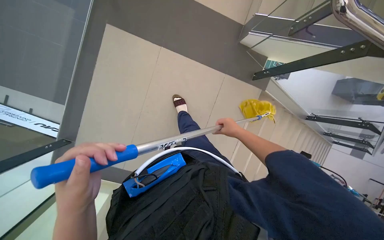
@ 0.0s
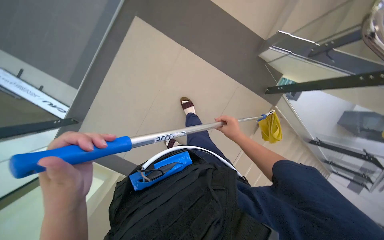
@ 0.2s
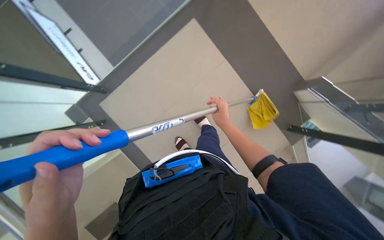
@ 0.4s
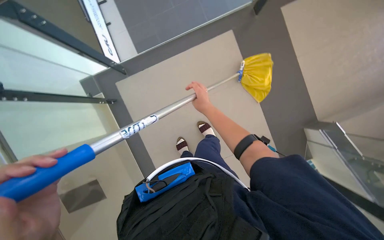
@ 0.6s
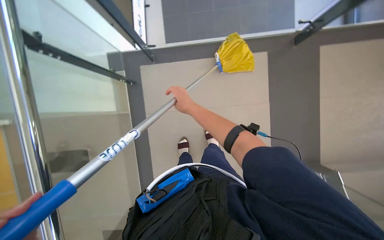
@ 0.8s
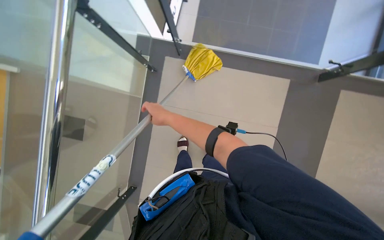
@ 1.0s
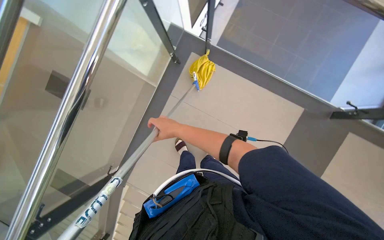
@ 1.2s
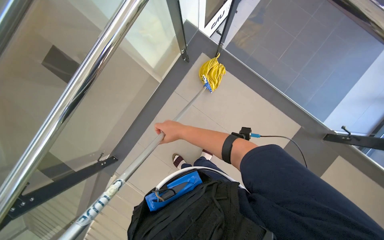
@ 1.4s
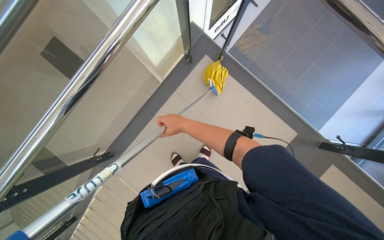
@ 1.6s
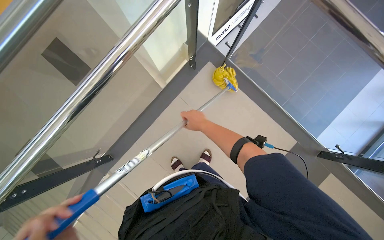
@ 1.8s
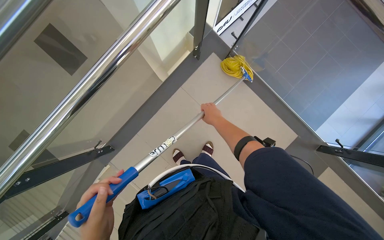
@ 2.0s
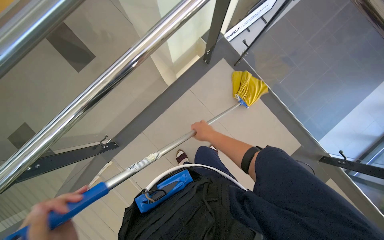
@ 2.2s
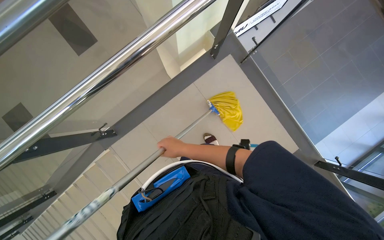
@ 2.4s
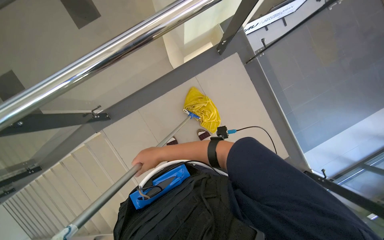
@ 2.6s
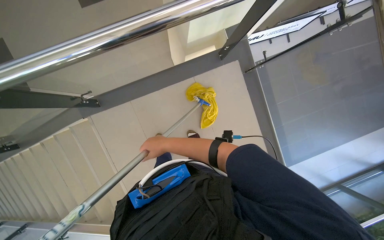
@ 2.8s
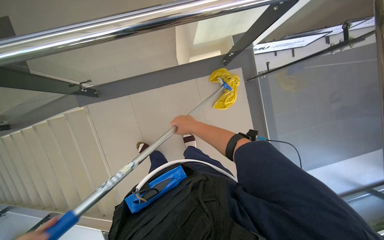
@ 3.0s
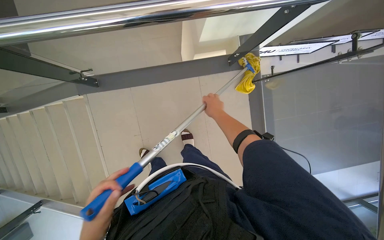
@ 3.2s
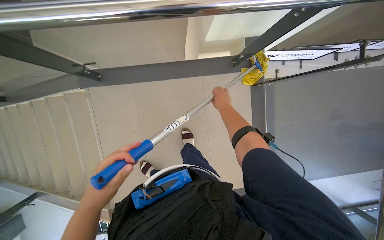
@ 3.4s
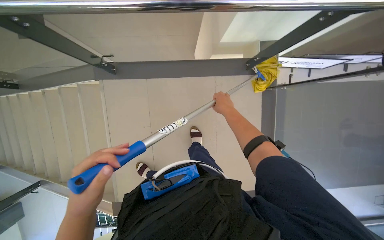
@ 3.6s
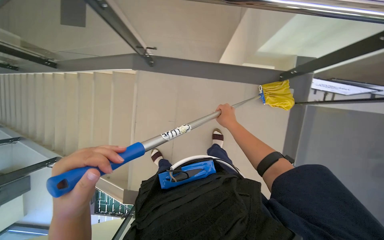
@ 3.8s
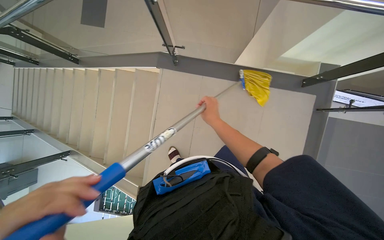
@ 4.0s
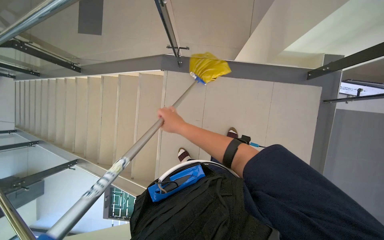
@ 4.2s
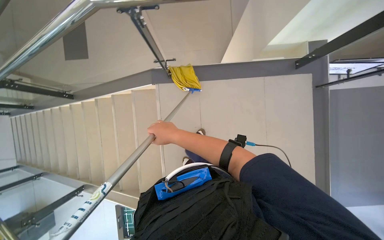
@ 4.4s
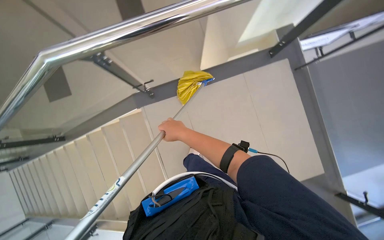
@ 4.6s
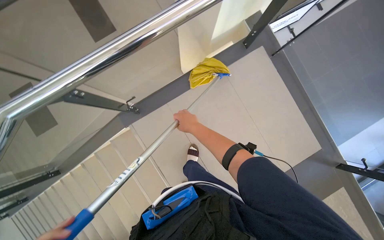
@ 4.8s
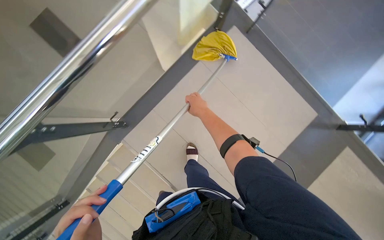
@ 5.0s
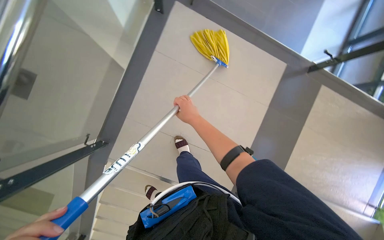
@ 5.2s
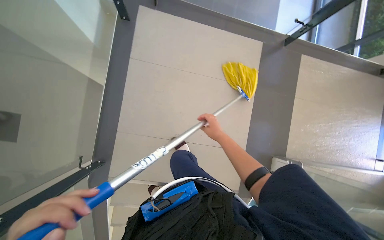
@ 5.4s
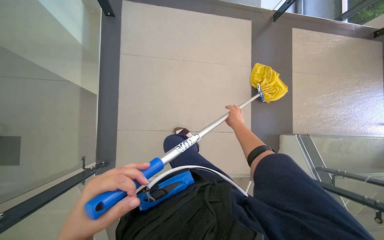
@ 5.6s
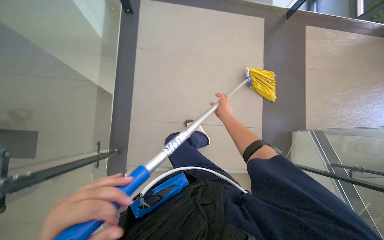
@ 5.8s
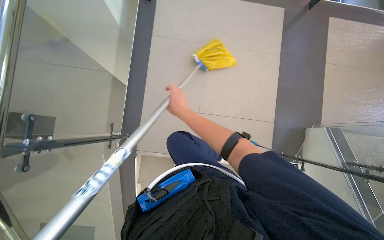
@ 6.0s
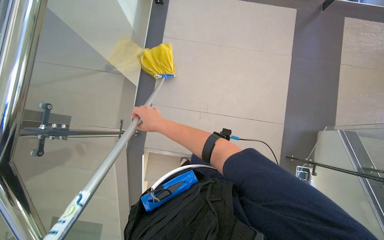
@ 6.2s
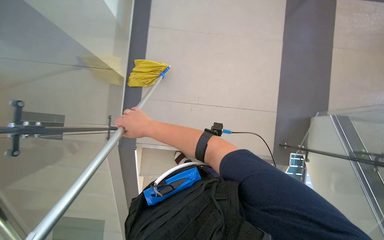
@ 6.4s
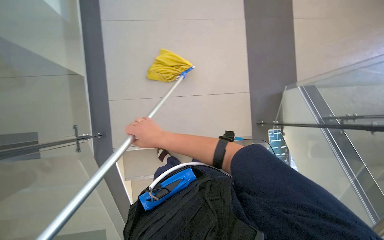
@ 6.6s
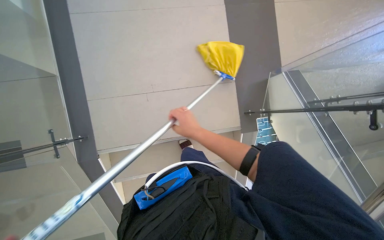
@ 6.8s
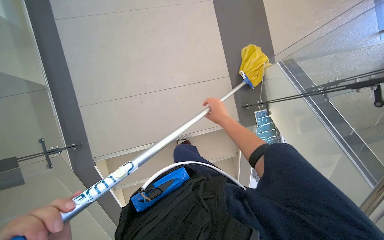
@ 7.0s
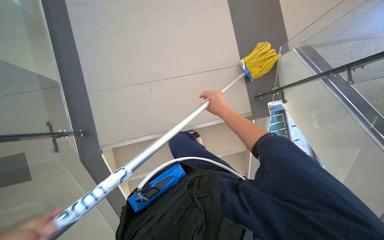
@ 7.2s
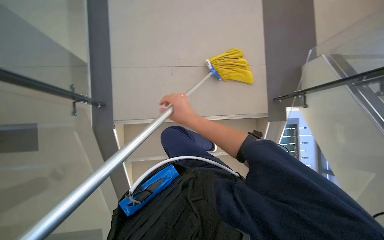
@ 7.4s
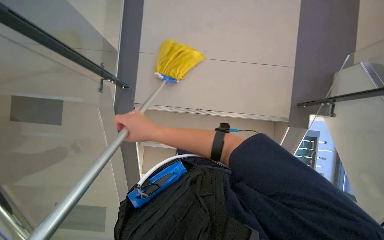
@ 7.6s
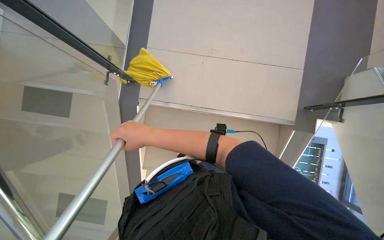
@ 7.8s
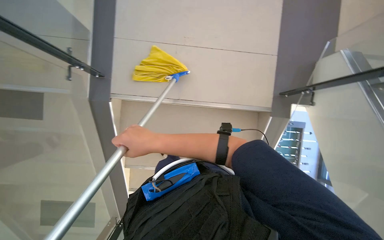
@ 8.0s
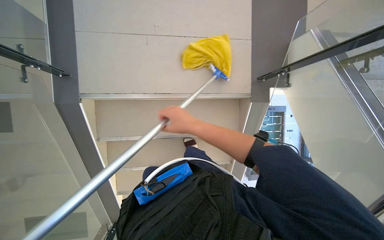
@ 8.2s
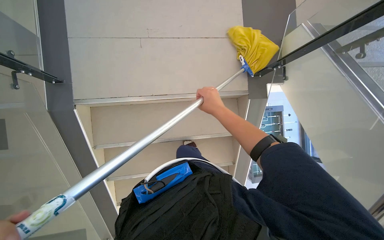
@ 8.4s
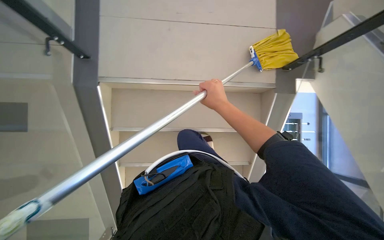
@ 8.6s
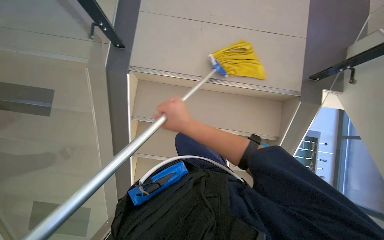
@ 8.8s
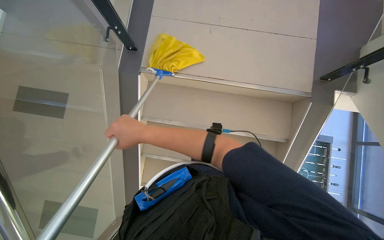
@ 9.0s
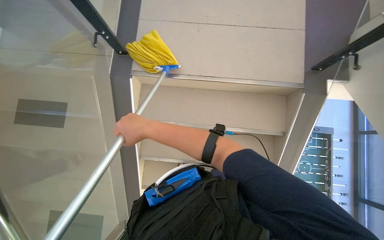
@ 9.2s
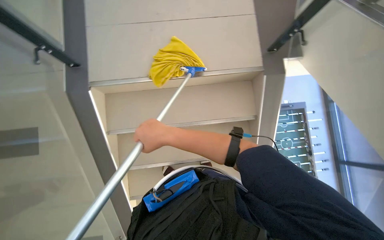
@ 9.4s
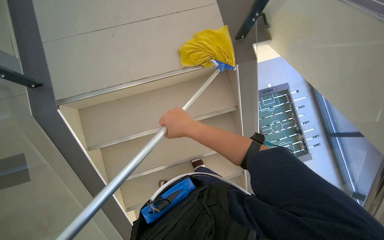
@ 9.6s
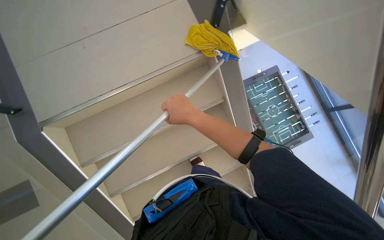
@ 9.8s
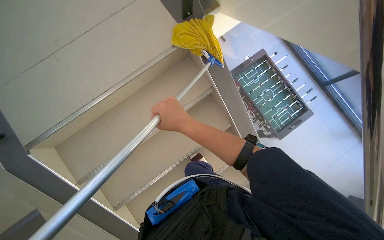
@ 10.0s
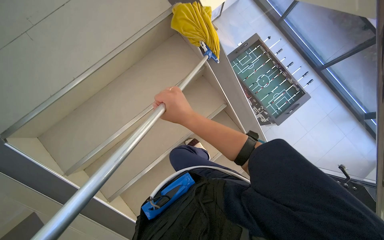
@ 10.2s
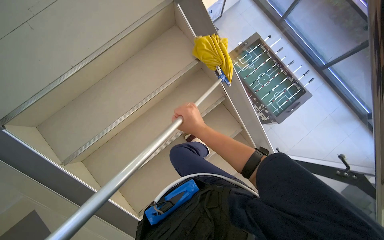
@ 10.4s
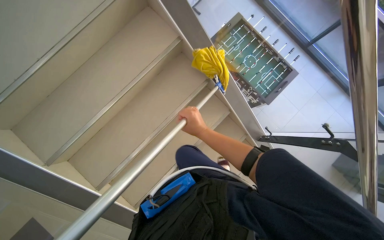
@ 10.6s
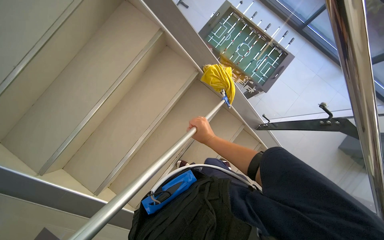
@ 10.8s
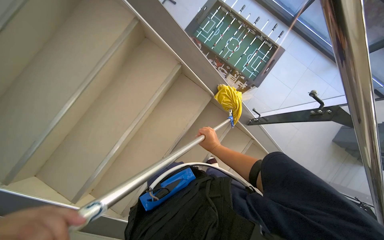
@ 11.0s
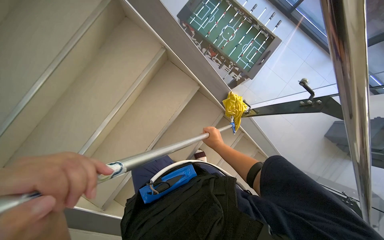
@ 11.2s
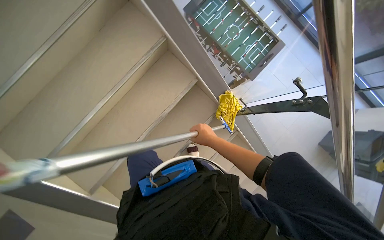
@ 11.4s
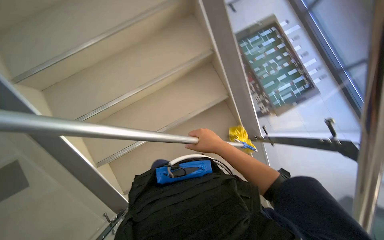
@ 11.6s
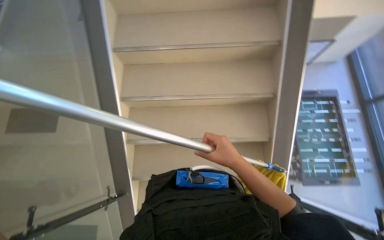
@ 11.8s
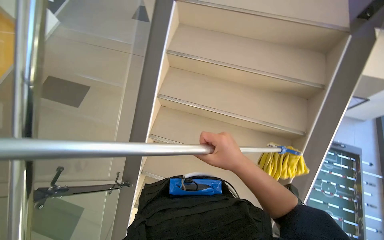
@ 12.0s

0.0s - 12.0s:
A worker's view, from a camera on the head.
Job: mopping floor.
The whole recording: Mopping tiled floor. The worker mops the tiled floor with a long-handled mop.
0.0s - 1.6s: The scene rotates clockwise by about 110 degrees.
1.6s - 3.0s: The scene turns some 35 degrees clockwise in the picture.
3.0s - 4.4s: The camera is carried to the left, about 50 cm.
4.4s - 6.0s: The scene turns roughly 50 degrees counterclockwise in the picture.
6.0s - 7.6s: The right hand moves left and right over approximately 25 cm, changing direction 2 times.
7.6s - 9.0s: The right hand goes to the right and returns, about 20 cm each way.
9.0s - 10.4s: Everything in view rotates some 50 degrees counterclockwise.
10.4s - 12.0s: The head travels some 50 cm. The wearer's head swings about 55 degrees to the left. The view tilts roughly 15 degrees upward.

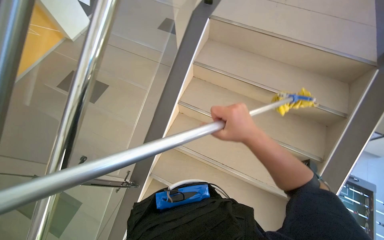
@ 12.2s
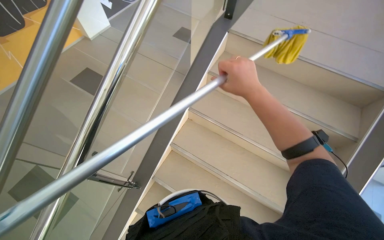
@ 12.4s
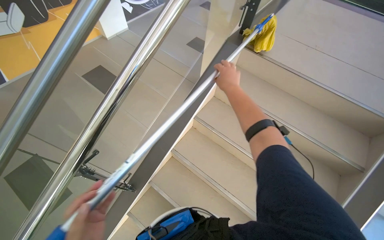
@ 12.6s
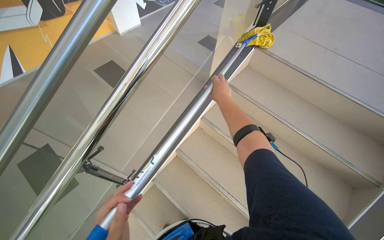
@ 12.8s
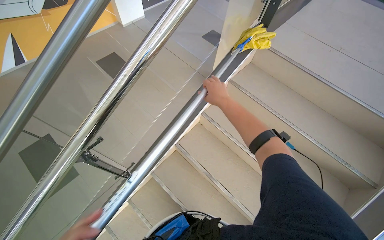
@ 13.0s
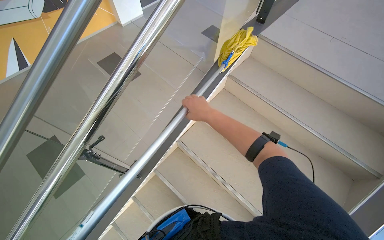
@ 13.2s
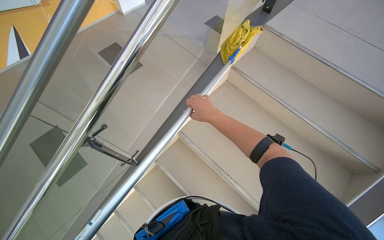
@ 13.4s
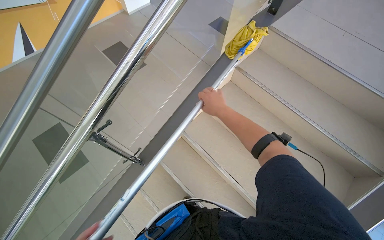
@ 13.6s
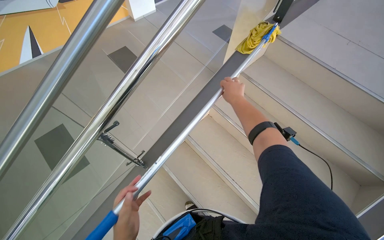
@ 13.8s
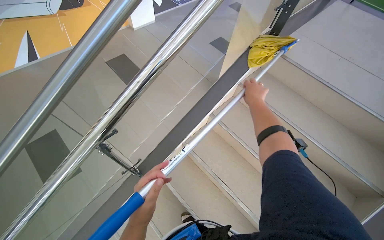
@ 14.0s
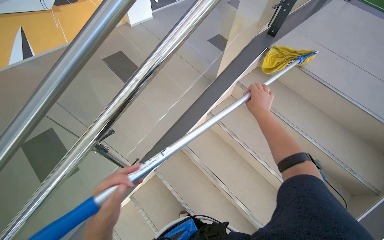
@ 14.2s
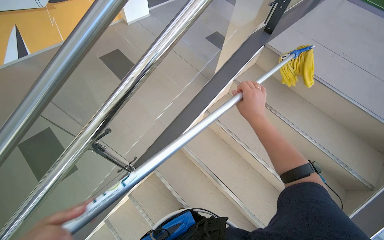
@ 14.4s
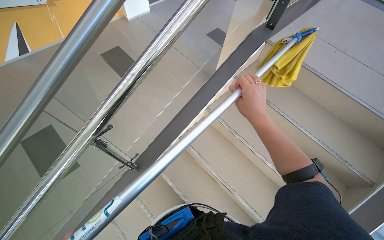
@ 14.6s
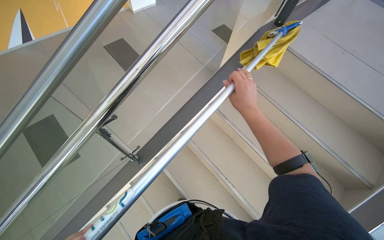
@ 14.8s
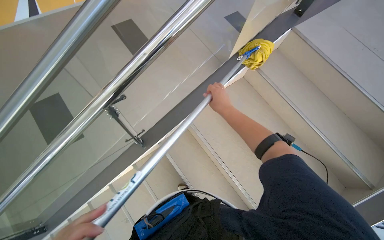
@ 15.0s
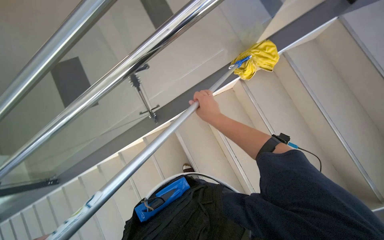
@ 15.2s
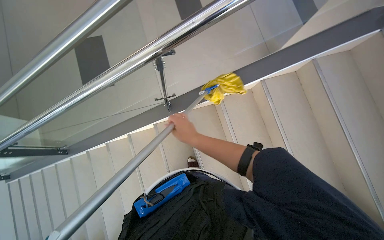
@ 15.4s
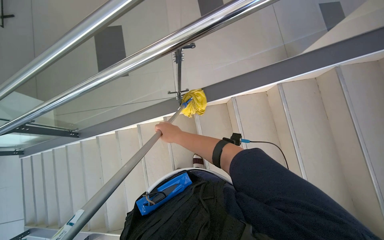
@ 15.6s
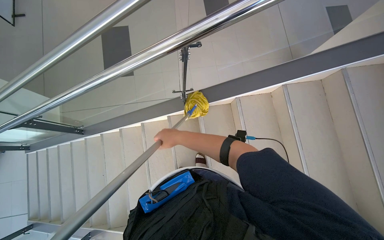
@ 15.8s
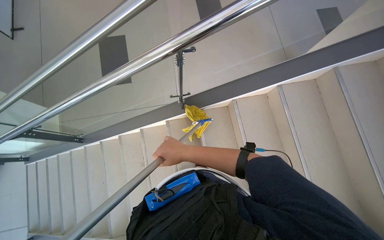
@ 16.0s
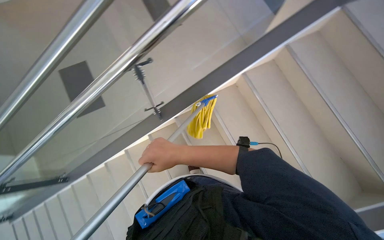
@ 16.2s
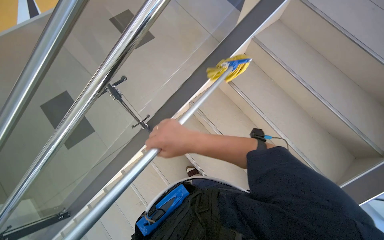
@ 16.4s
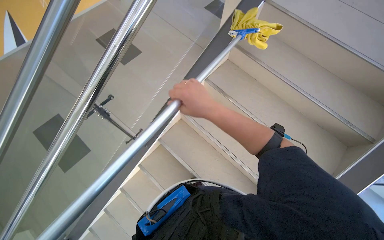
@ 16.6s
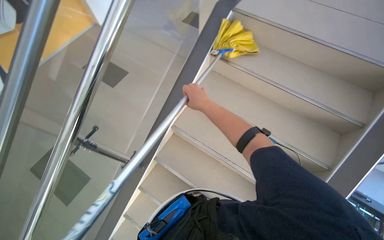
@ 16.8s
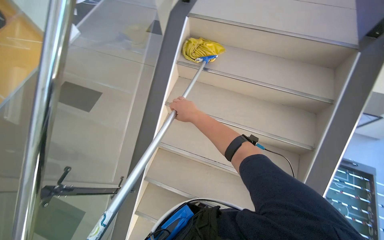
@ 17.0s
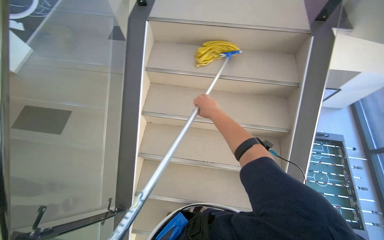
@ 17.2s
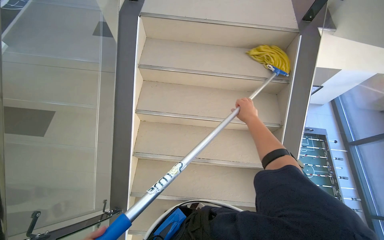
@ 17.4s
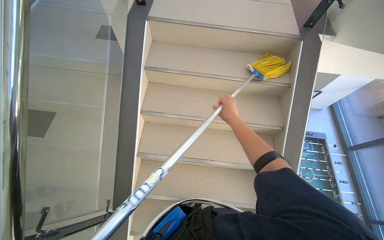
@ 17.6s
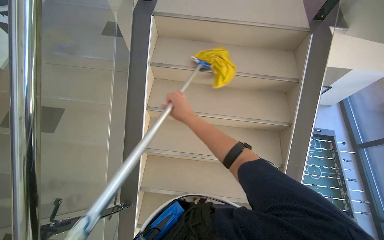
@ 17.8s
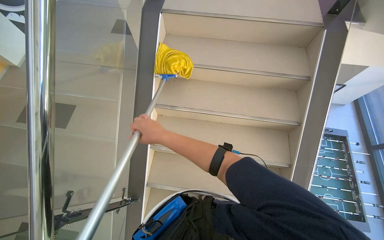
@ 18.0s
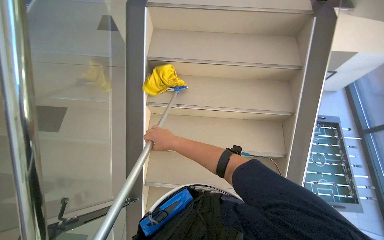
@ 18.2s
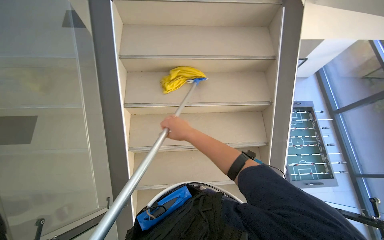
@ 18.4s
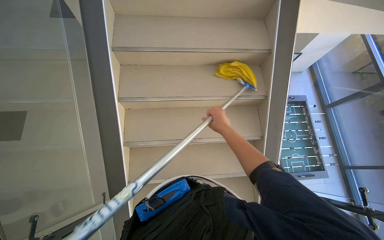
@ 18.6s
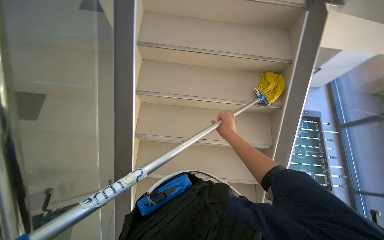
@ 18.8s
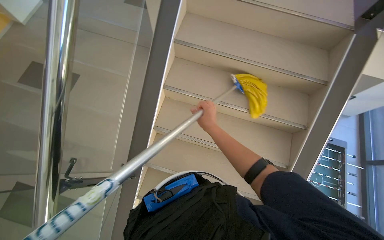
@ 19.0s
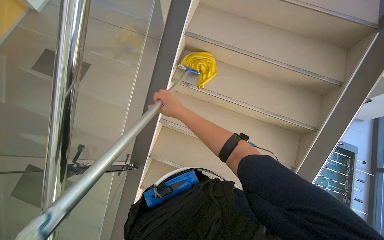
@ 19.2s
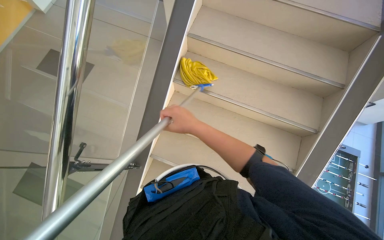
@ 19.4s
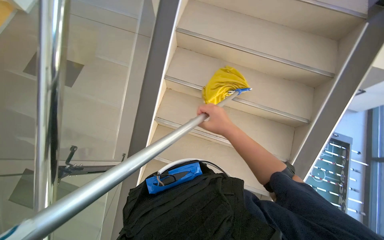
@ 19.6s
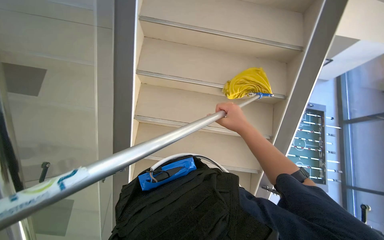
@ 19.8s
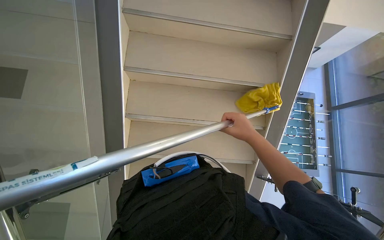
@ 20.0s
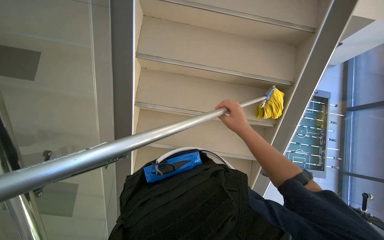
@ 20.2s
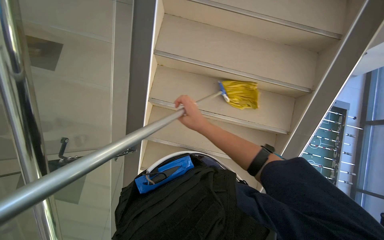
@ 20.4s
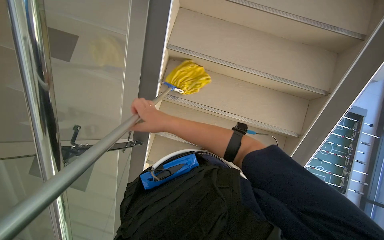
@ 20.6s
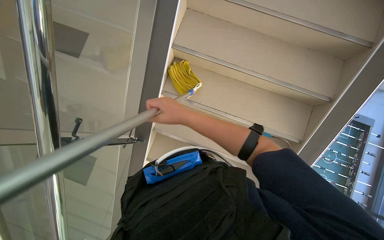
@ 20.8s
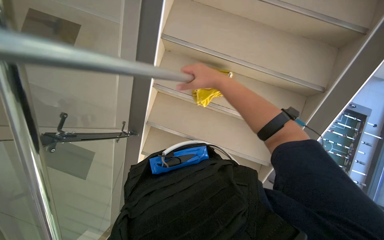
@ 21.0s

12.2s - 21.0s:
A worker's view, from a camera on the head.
Job: mopping floor.
The whole recording: Mopping tiled floor. The worker mops the tiled floor with a long-handled mop.
12.2s - 13.6s: The right hand travels farther from the camera and up the picture by roughly 25 cm.
13.6s - 15.2s: The right hand reaches roughly 10 cm nearer to the camera, then returns.
15.2s - 16.6s: Everything in view rotates roughly 25 degrees counterclockwise.
16.6s - 18.0s: The head turns to the right by approximately 25 degrees.
18.0s - 19.6s: The right hand moves left and right over approximately 25 cm, changing direction 2 times.
19.6s - 21.0s: The right hand moves left and right over roughly 25 cm, changing direction 2 times.
